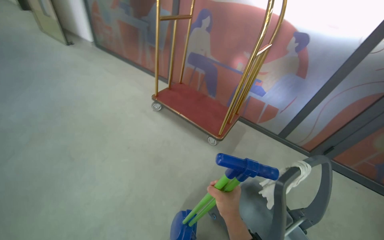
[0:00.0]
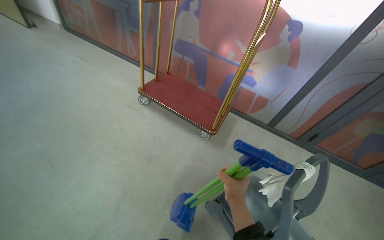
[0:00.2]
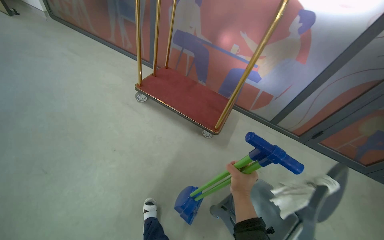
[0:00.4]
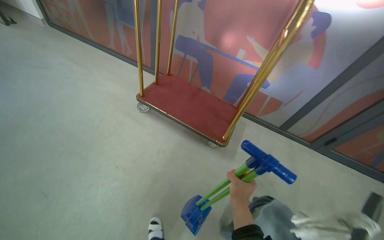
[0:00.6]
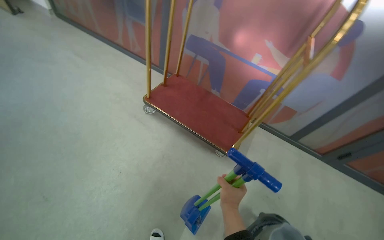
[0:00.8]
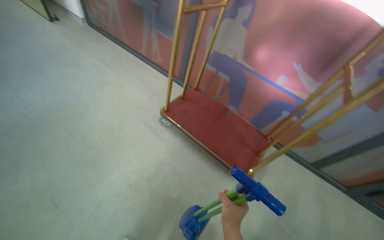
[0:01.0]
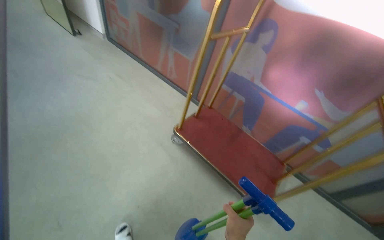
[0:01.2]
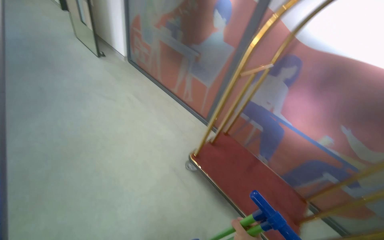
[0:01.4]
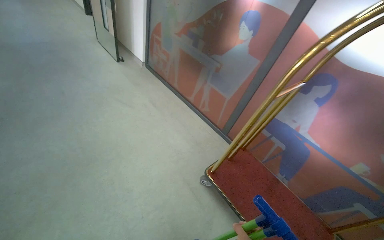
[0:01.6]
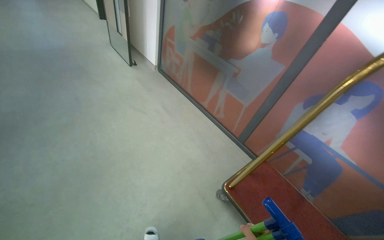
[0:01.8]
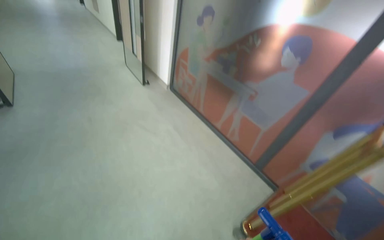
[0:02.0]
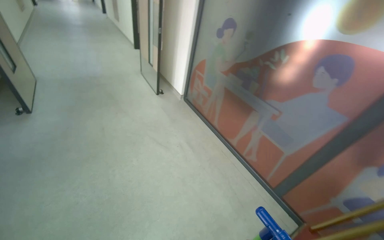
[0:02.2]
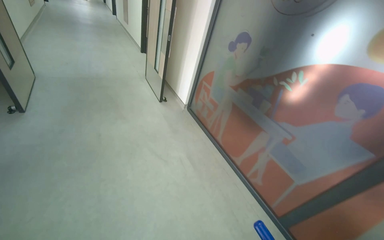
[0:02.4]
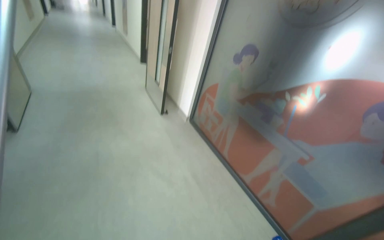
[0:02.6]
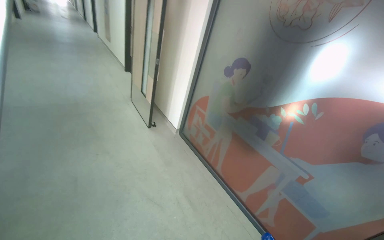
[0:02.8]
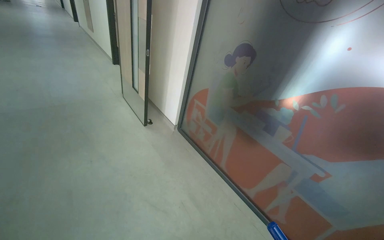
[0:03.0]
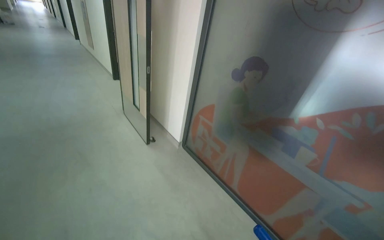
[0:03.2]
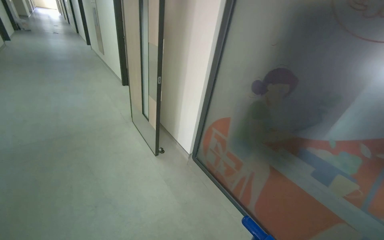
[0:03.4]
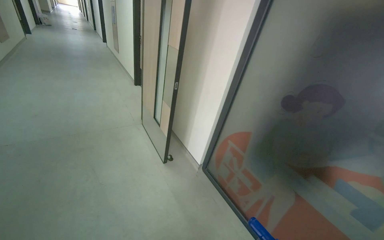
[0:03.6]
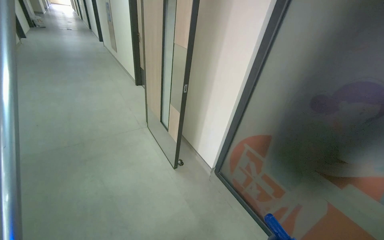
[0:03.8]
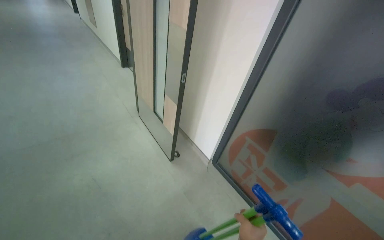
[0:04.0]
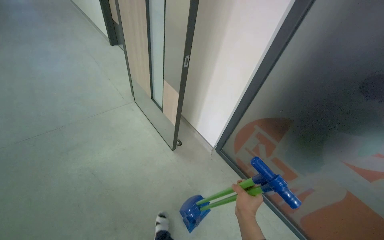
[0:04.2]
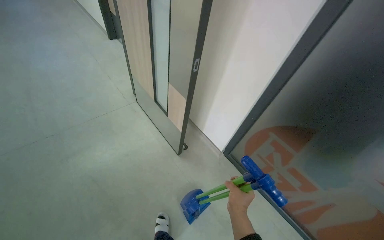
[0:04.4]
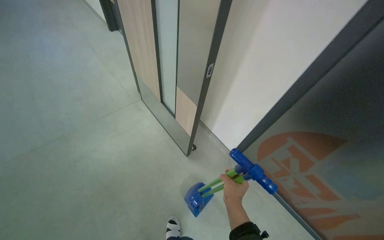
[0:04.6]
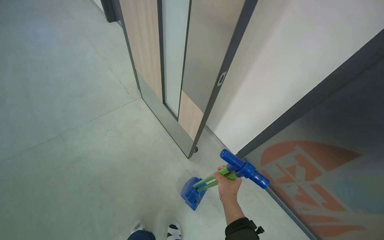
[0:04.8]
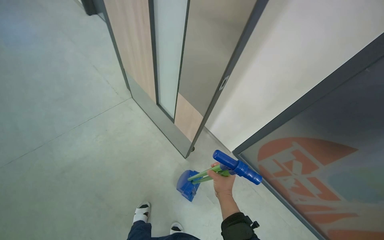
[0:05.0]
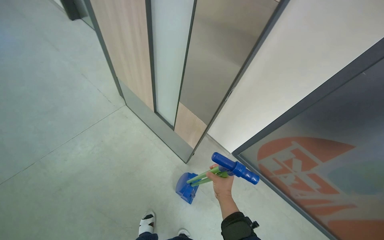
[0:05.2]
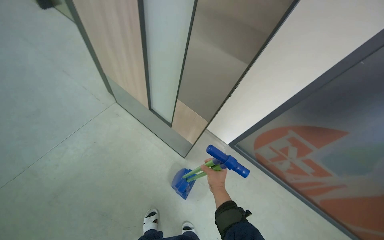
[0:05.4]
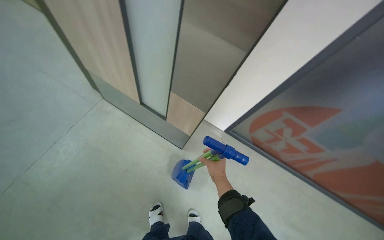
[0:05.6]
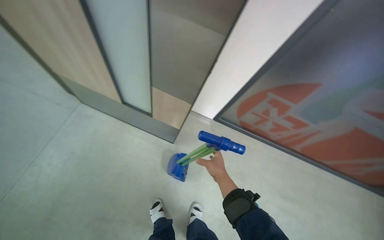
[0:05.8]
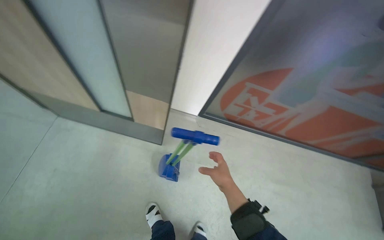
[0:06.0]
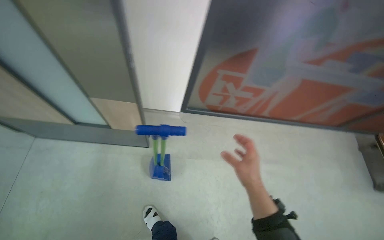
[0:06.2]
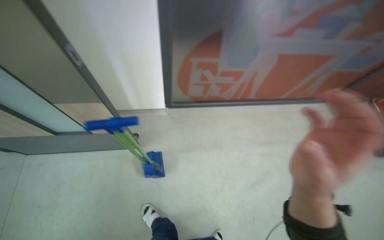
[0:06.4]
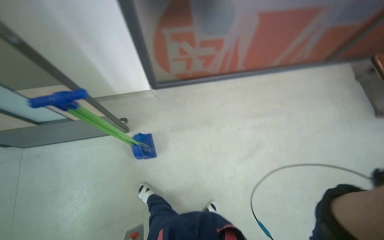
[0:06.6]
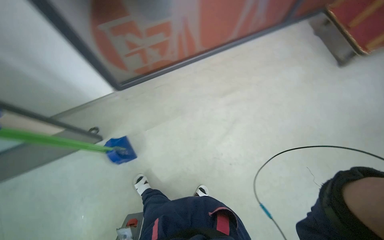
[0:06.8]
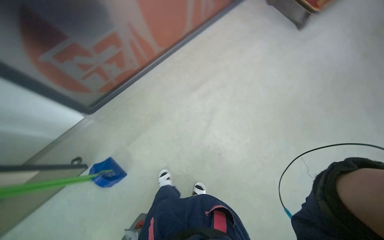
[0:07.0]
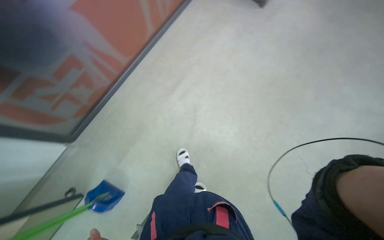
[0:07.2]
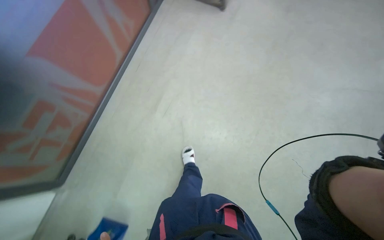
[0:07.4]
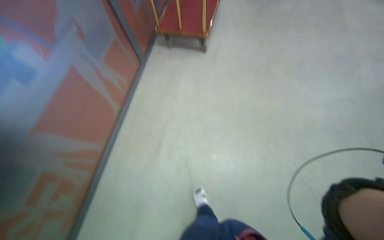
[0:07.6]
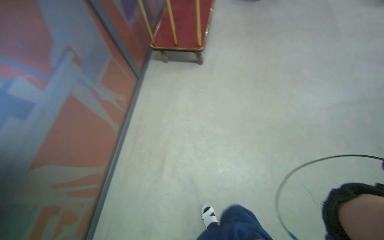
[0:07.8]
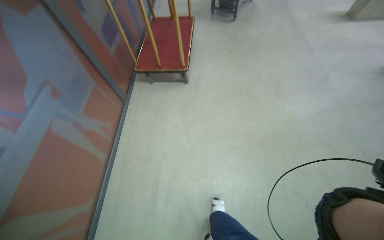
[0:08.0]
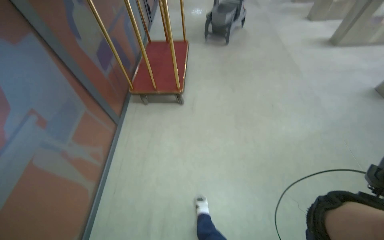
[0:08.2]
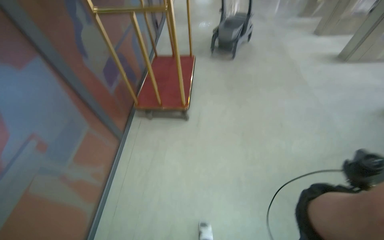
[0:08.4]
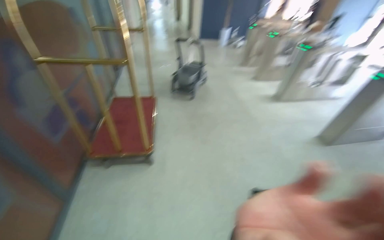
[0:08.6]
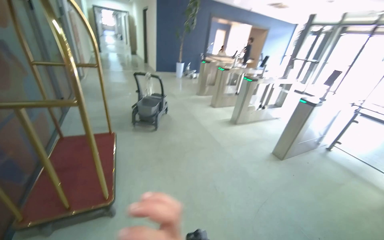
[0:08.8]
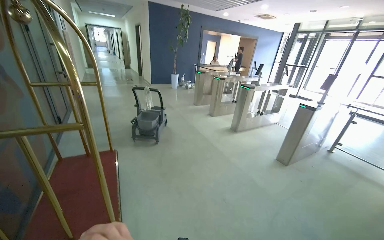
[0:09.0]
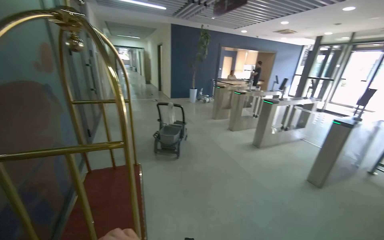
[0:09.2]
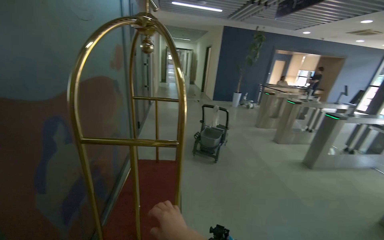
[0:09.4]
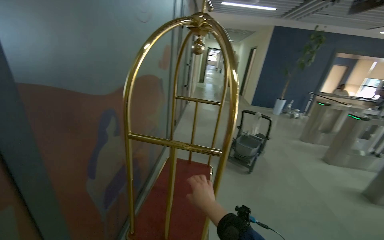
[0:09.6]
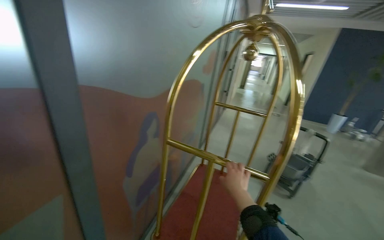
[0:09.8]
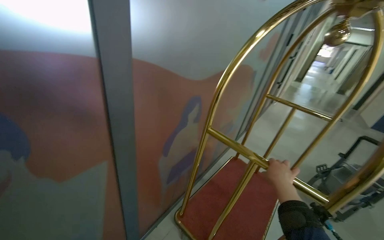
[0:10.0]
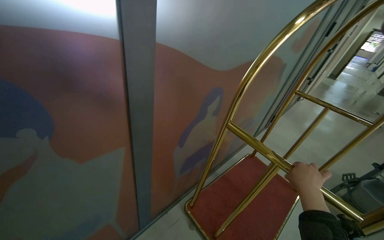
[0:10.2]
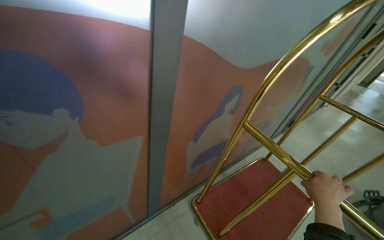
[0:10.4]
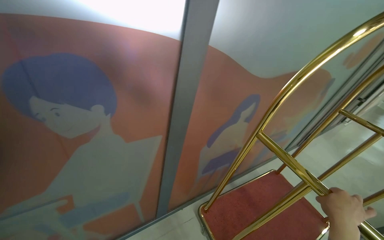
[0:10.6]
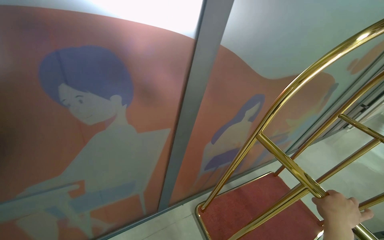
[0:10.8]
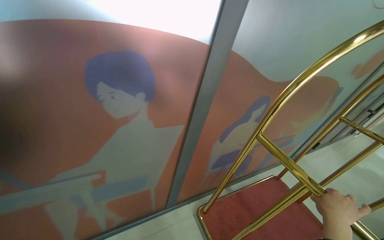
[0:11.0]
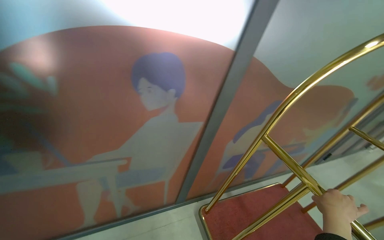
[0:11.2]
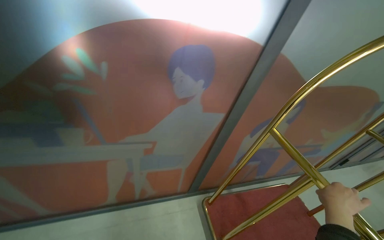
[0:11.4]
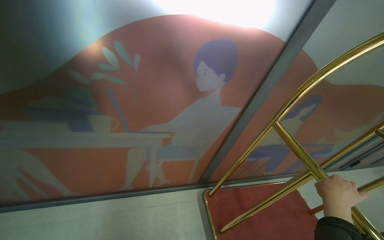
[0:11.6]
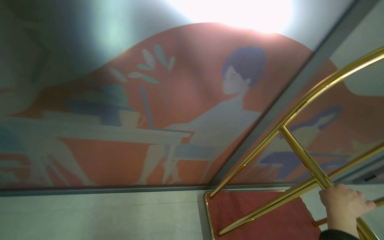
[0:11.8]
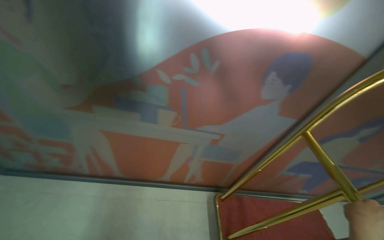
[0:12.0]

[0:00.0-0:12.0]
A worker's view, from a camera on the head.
Job: sweeping floor.
The whole recording: Performing general floor cleaning tasks. The worker detaches the mop, sweeps the floor, moves a luggage cart, and rinses a mop pad.
0.0 to 1.6 s: The camera travels approximately 1 m.
1.6 to 3.0 s: The head travels some 1 m.
3.0 to 4.4 s: The head travels roughly 1 m. The wearer looks about 15 degrees further downward.
4.4 to 6.0 s: The wearer moves some 50 cm. The wearer's head swings about 40 degrees to the right. The view tilts some 25 degrees downward.
9.0 to 10.4 s: The camera travels about 50 cm. The head turns to the left by some 80 degrees.
10.4 to 12.0 s: The head turns to the left by approximately 35 degrees. The right hand shifts approximately 10 cm to the right.

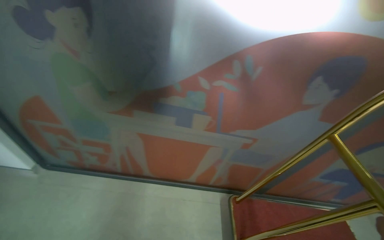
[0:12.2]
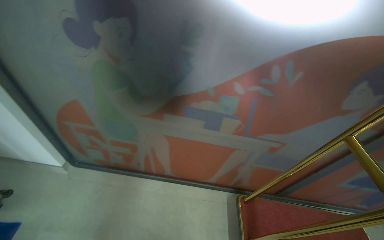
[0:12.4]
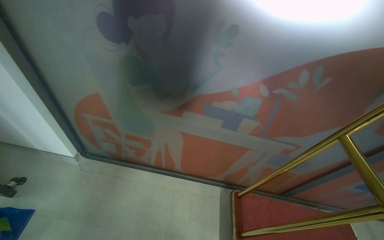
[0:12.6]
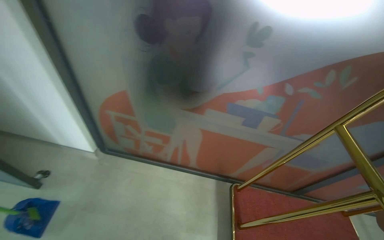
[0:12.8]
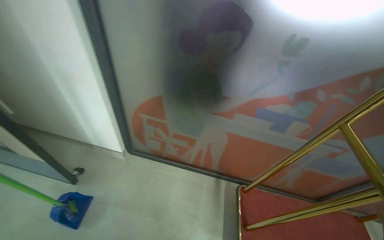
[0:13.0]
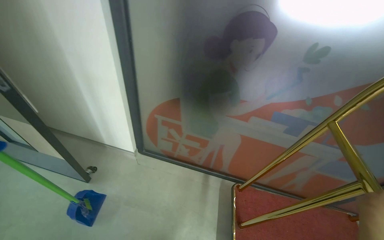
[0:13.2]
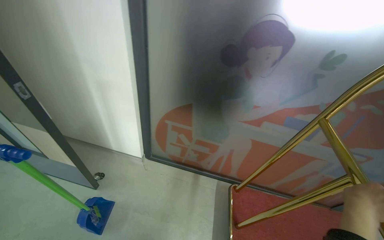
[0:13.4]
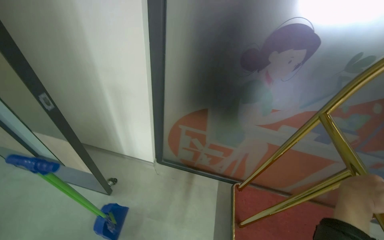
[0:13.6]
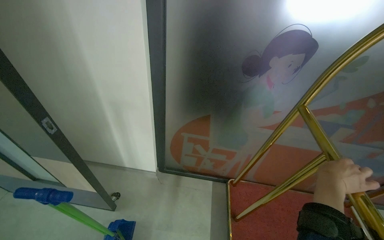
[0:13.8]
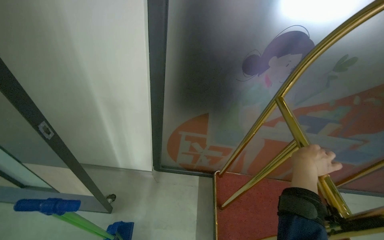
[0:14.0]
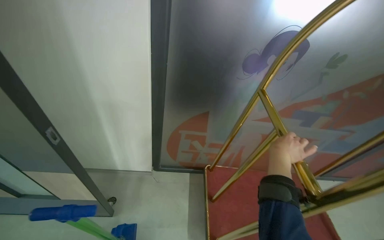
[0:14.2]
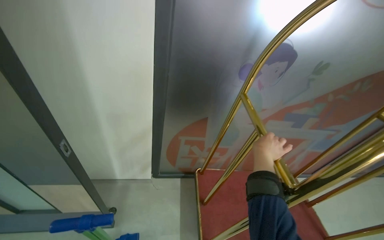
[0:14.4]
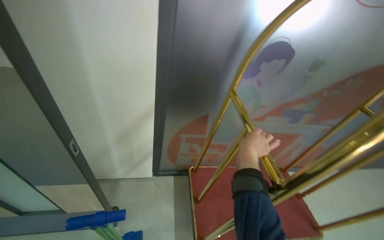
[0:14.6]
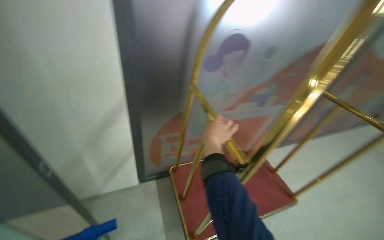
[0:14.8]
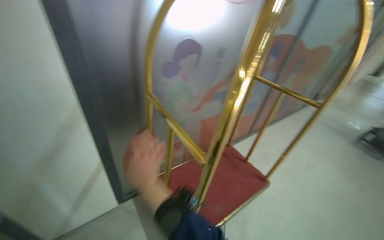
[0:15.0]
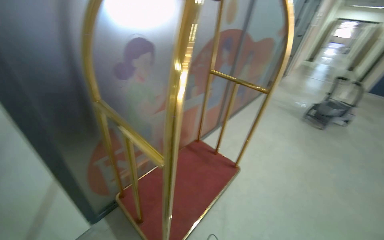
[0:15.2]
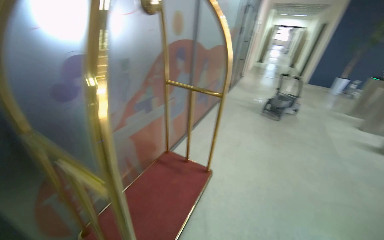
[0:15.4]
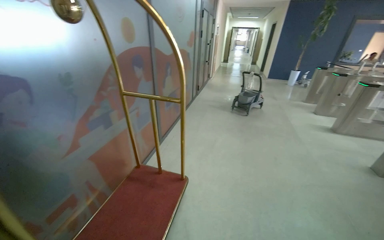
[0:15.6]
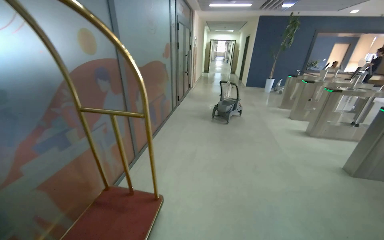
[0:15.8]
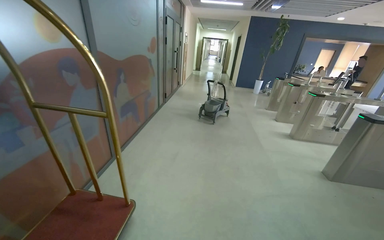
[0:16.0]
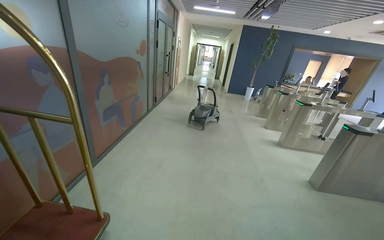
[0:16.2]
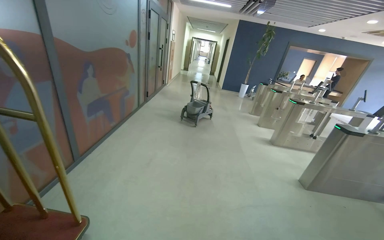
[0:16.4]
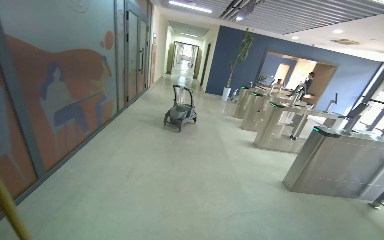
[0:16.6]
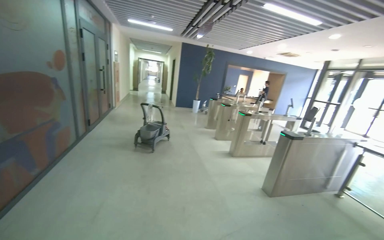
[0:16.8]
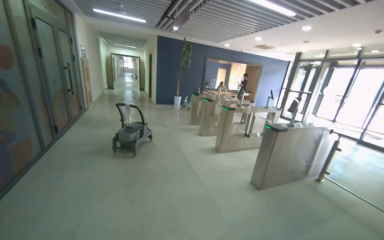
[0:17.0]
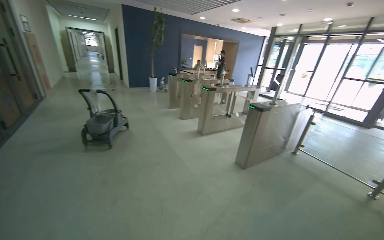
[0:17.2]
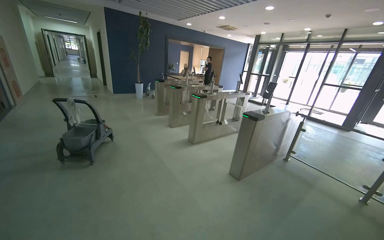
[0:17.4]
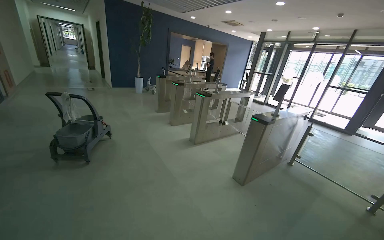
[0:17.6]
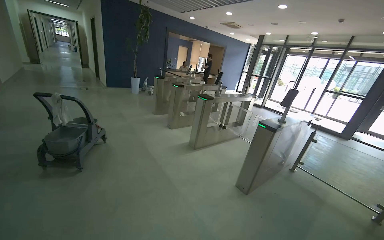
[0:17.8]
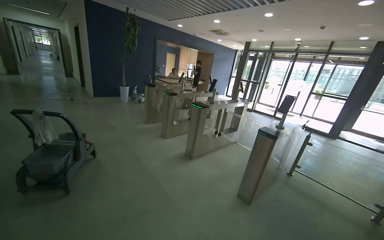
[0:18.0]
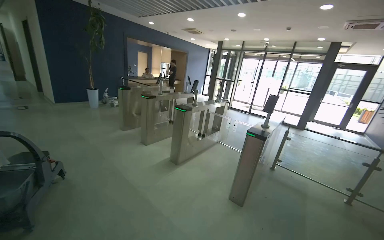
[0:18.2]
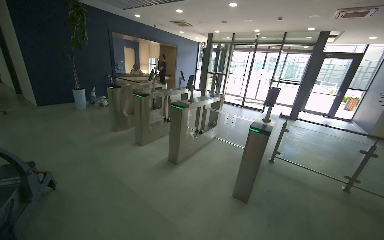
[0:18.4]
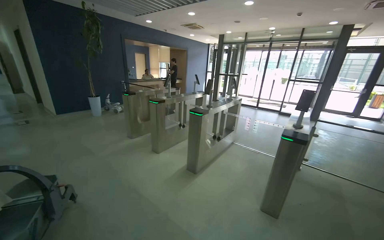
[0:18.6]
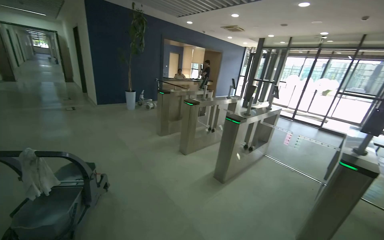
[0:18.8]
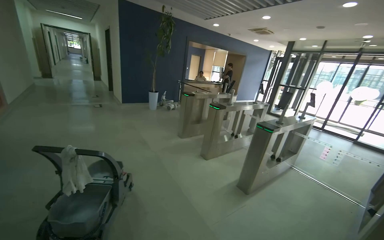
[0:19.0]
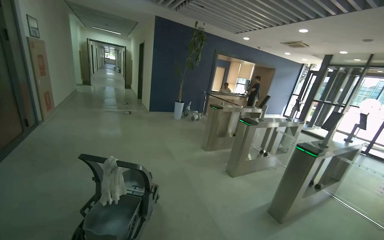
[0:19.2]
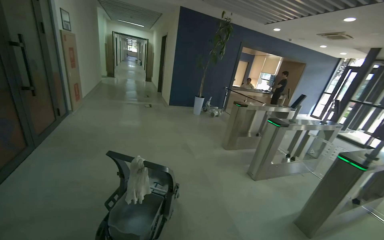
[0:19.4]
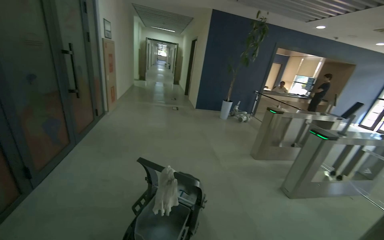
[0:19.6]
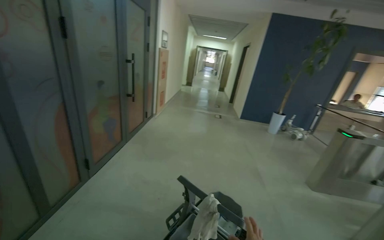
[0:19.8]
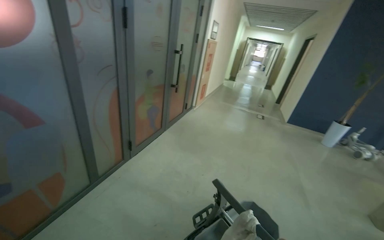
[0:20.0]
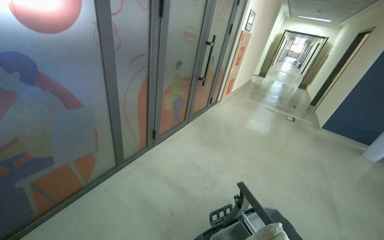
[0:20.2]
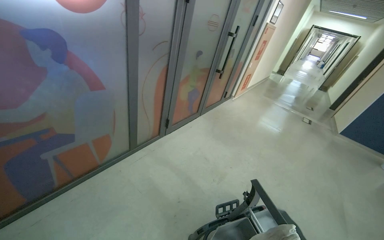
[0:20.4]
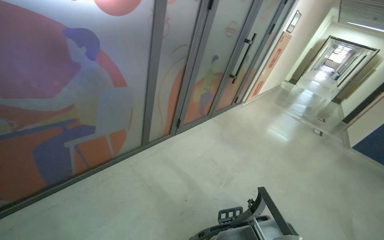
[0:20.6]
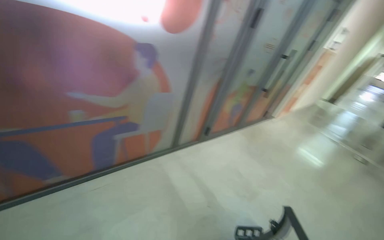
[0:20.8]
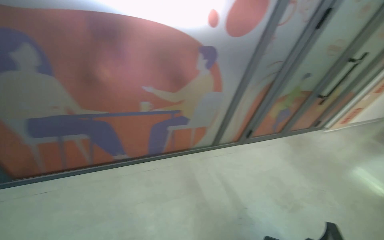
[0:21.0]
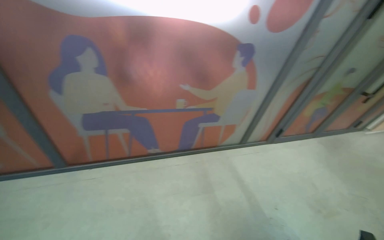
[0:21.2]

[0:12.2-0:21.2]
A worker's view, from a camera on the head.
Job: sweeping floor.
The whole recording: Performing general floor cleaning tasks. The worker detaches the mop, sweeps the floor, moves a luggage cart, and rinses a mop pad.
12.2 to 13.8 s: The wearer moves to the left, approximately 80 cm.
13.8 to 15.2 s: The head turns to the right by roughly 55 degrees.
15.2 to 16.6 s: The camera is carried about 80 cm. The wearer looks about 40 degrees further to the right.
16.6 to 18.2 s: The head travels approximately 1.5 m. The wearer's head swings about 50 degrees to the right.
18.2 to 19.8 s: The camera is carried some 1 m. The head rotates roughly 55 degrees to the left.
19.8 to 21.2 s: The head travels roughly 50 cm. The wearer's head swings about 65 degrees to the left.
